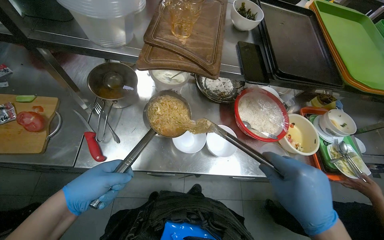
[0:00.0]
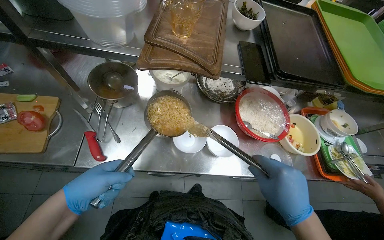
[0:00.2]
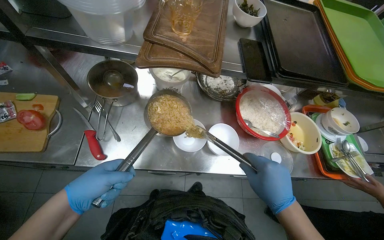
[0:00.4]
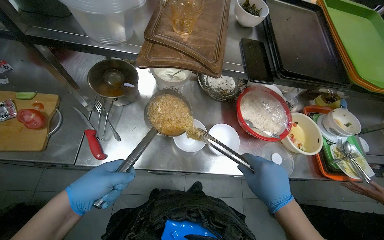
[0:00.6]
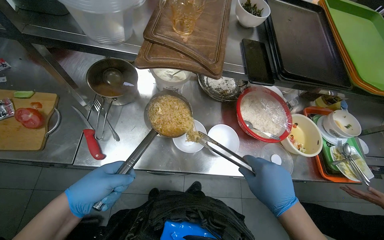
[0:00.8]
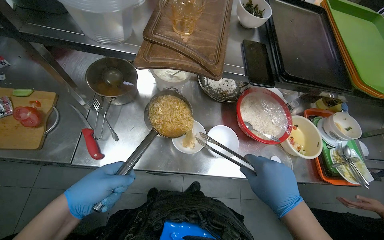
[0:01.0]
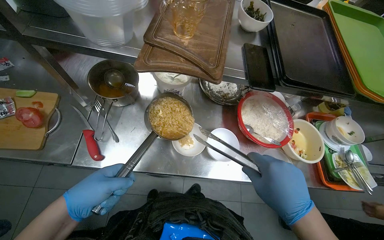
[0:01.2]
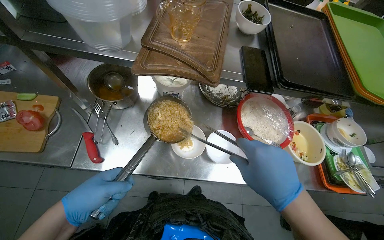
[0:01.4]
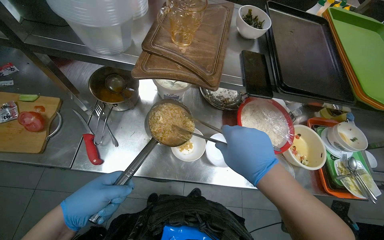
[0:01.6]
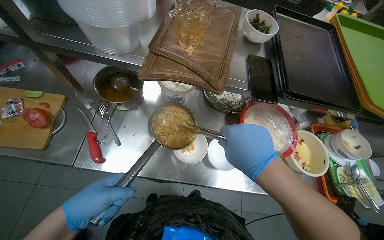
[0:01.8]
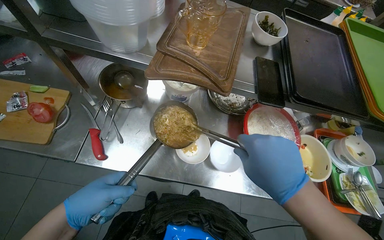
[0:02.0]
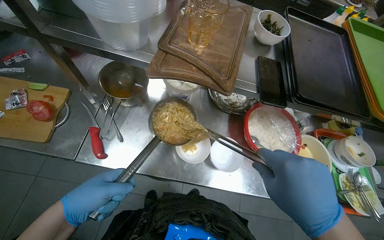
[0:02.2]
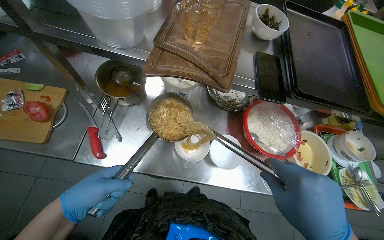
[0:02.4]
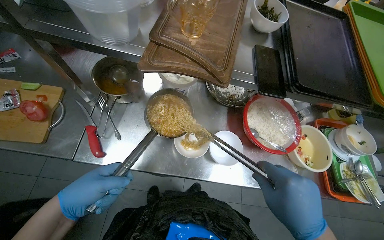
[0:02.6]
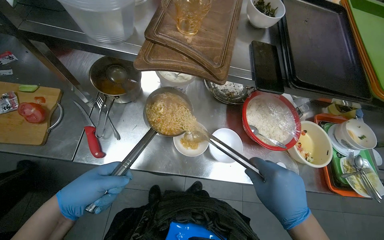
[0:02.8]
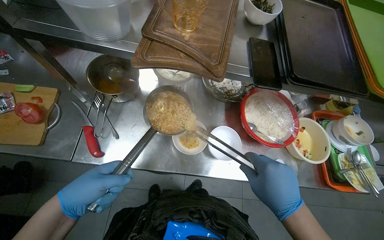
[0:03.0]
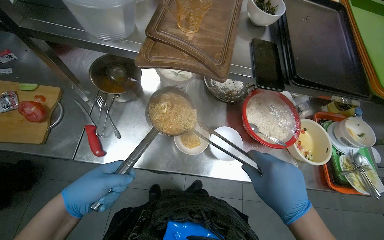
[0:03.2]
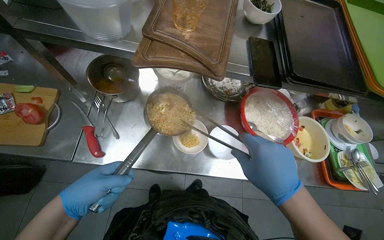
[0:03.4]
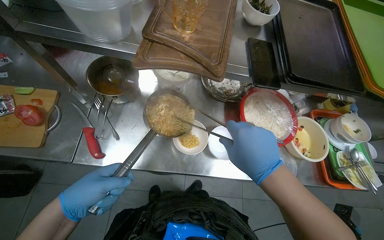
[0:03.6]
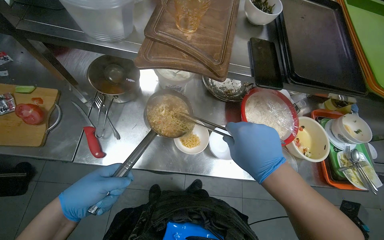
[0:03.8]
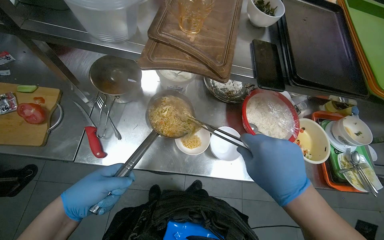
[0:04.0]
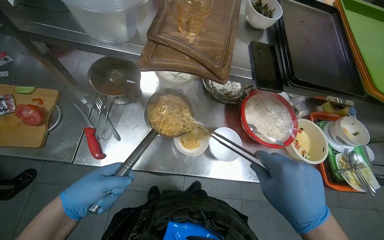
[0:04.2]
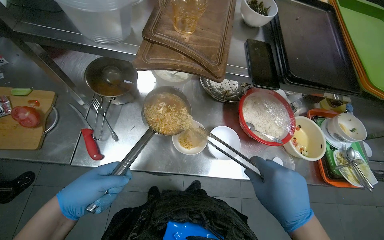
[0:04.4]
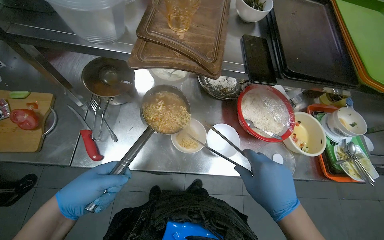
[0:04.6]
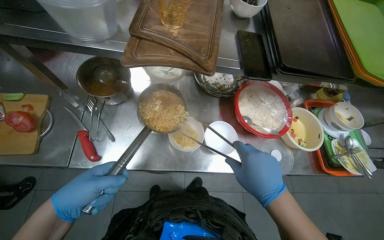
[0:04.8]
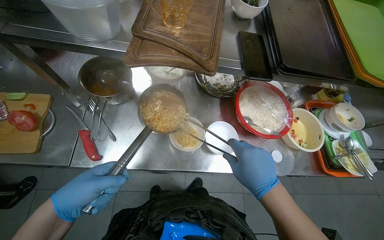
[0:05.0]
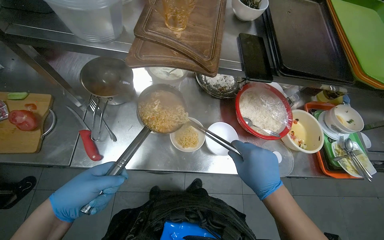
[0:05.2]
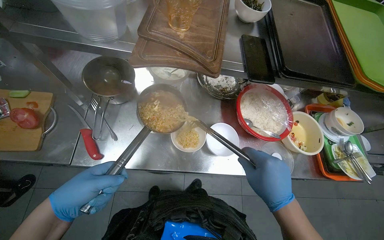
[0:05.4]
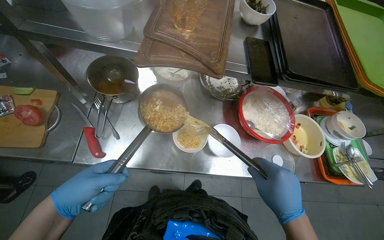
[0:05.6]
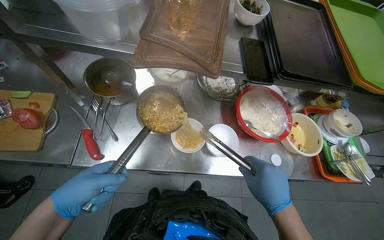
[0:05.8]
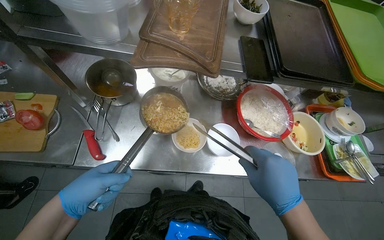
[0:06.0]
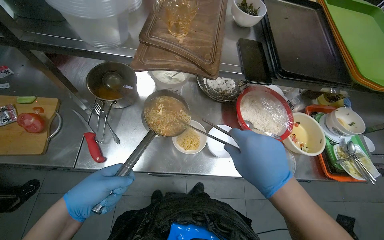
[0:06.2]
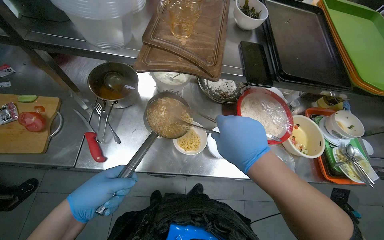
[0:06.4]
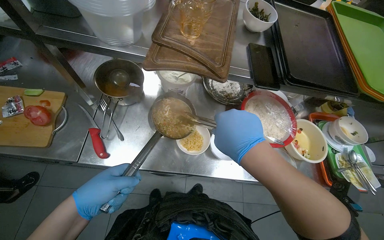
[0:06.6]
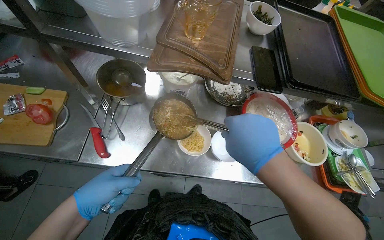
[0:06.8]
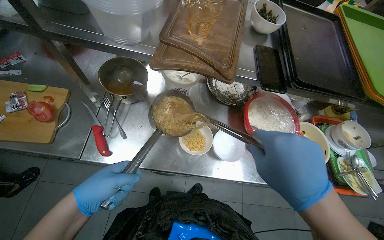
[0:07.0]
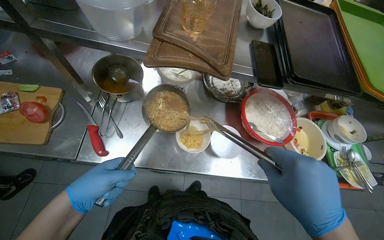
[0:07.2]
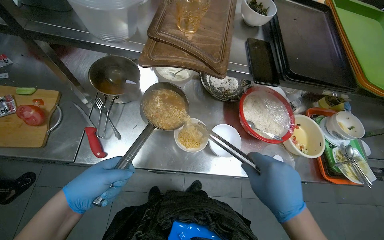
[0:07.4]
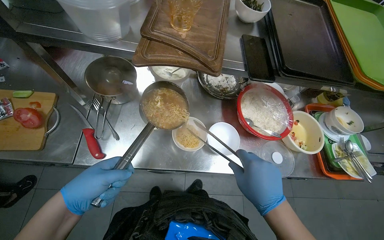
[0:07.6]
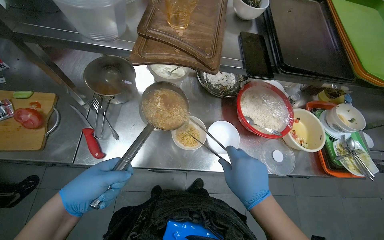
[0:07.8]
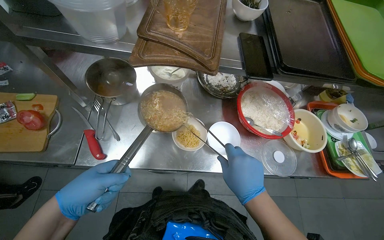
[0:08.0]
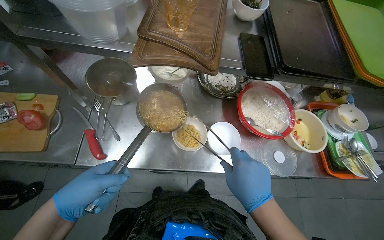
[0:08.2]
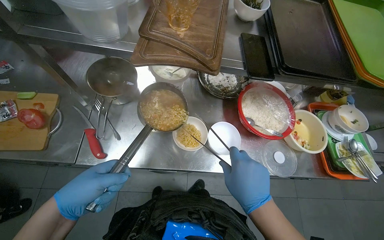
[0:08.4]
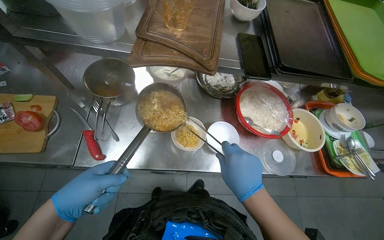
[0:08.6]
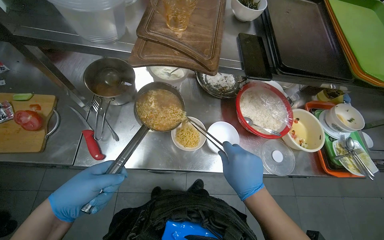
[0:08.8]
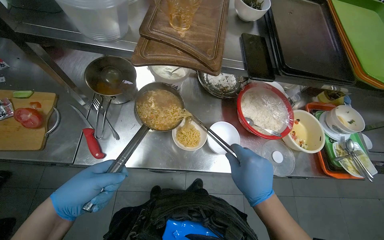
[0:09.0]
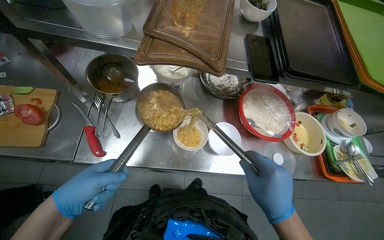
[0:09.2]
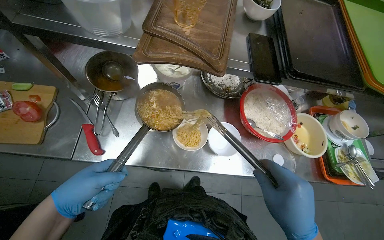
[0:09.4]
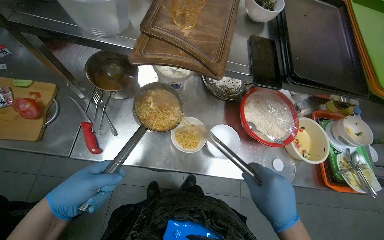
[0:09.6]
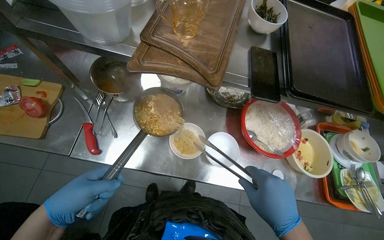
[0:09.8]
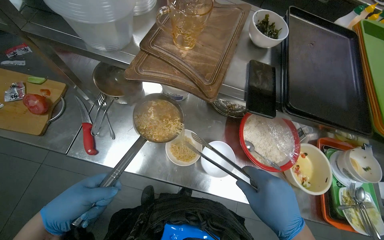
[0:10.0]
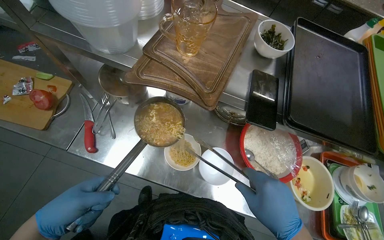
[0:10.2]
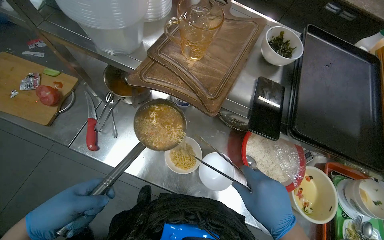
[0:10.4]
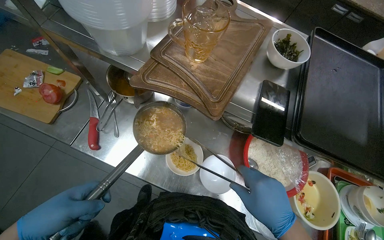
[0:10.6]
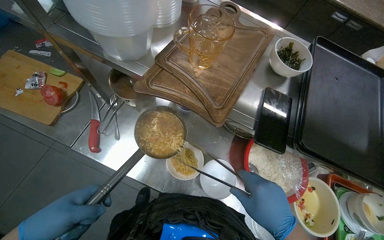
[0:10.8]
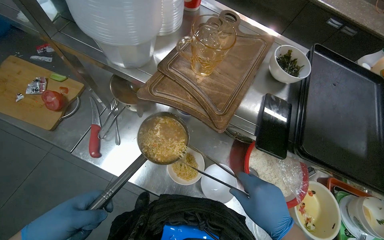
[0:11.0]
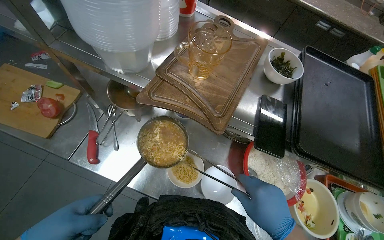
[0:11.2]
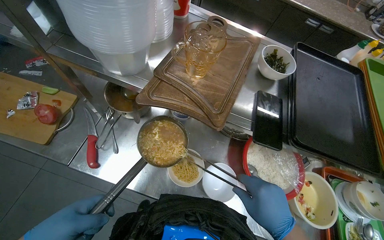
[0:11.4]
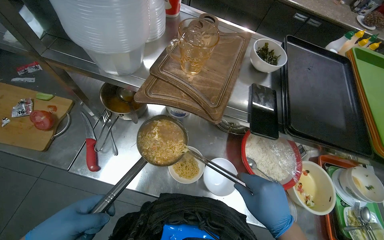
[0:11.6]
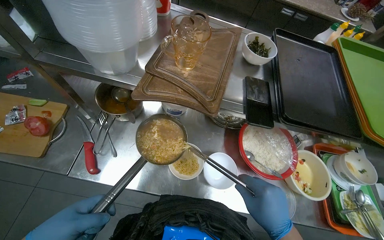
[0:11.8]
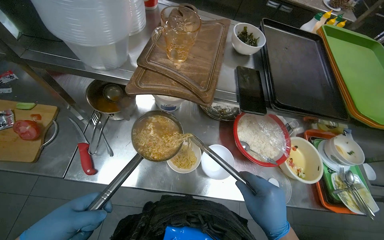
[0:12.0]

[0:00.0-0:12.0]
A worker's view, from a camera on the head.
Job: preparing food.
The whole recording: Serving instant noodles into bowls. The worker uses a ladle and tongs to serve cooked instant noodles into small white bowls.
0:00.0 to 0:01.6: The right hand heads up the picture, covering about 10 cm.
0:01.6 to 0:03.0: The right hand goes some 10 cm down the picture.
0:04.4 to 0:06.0: The hands work in one place, with small movements.
0:07.6 to 0:09.0: The hands are busy where they are.

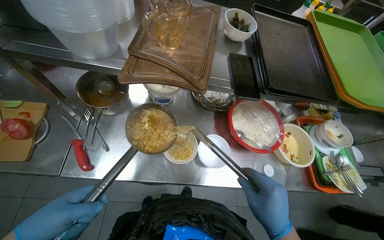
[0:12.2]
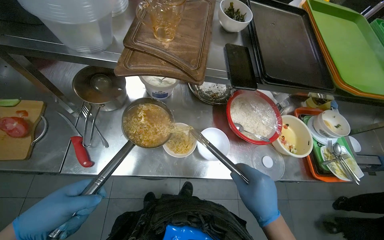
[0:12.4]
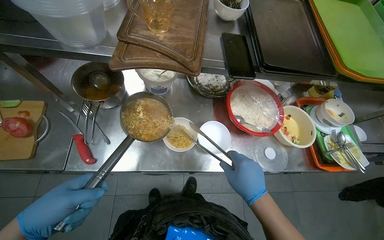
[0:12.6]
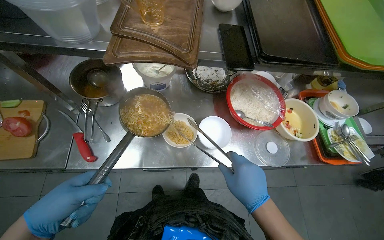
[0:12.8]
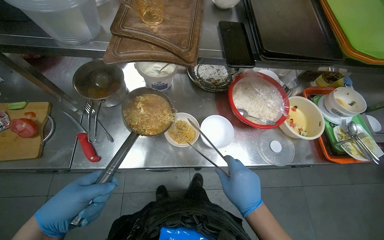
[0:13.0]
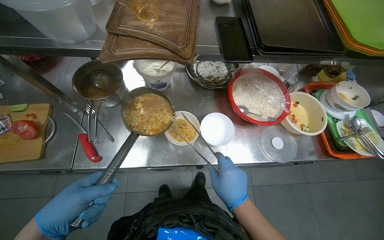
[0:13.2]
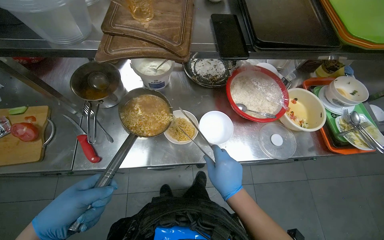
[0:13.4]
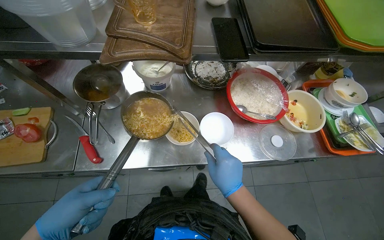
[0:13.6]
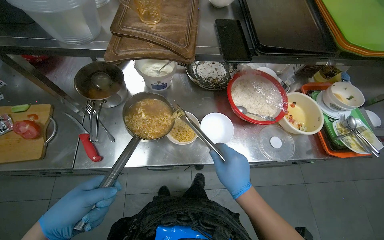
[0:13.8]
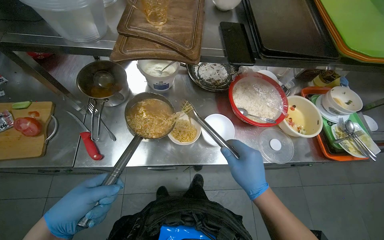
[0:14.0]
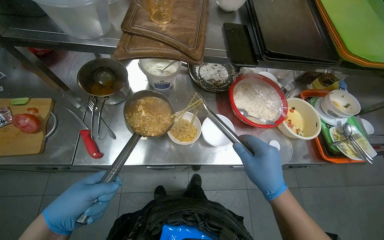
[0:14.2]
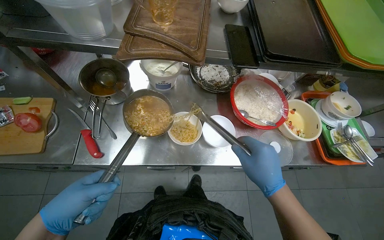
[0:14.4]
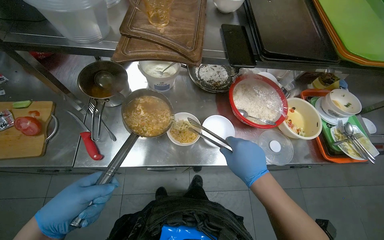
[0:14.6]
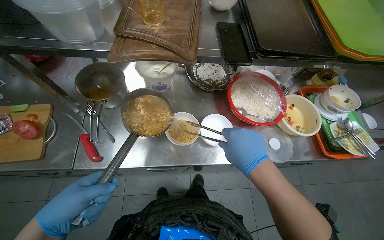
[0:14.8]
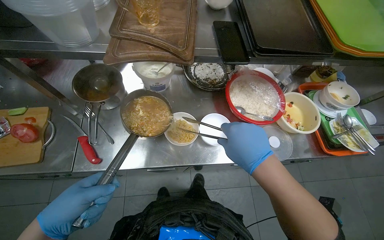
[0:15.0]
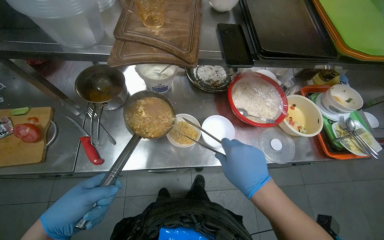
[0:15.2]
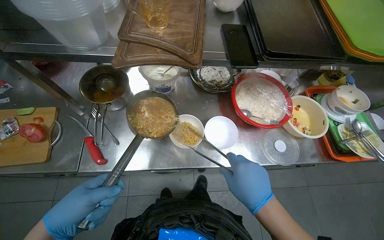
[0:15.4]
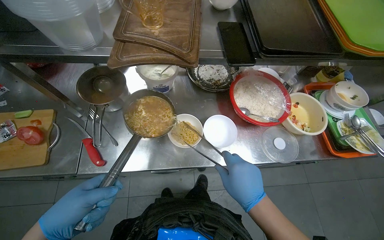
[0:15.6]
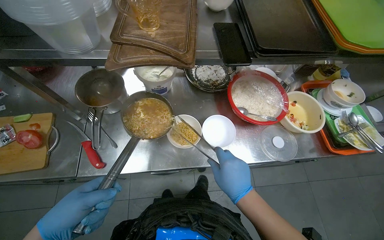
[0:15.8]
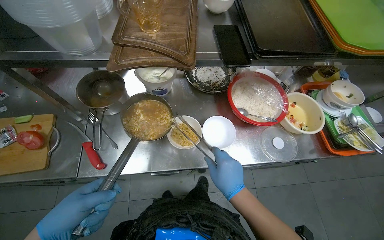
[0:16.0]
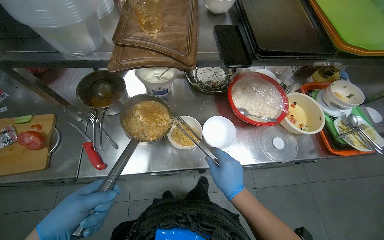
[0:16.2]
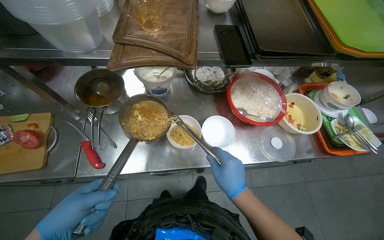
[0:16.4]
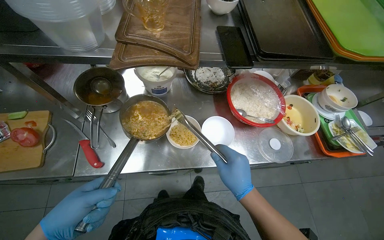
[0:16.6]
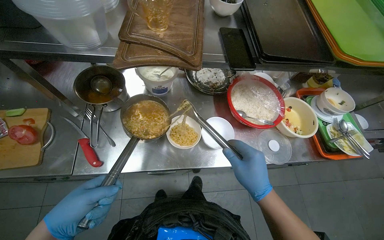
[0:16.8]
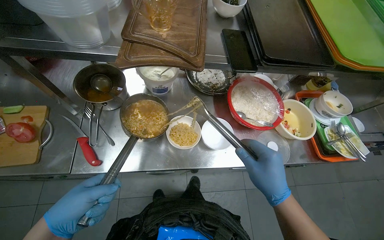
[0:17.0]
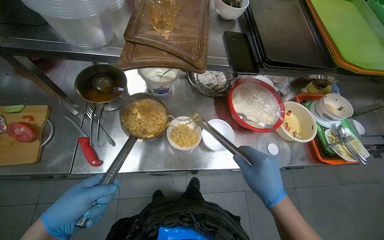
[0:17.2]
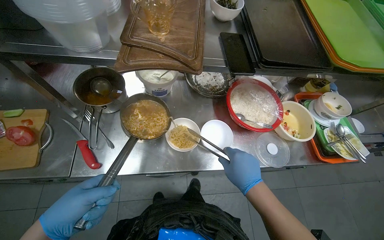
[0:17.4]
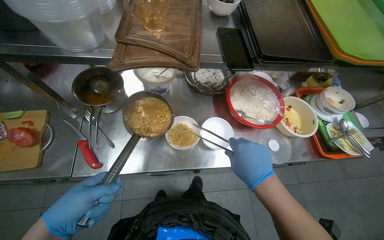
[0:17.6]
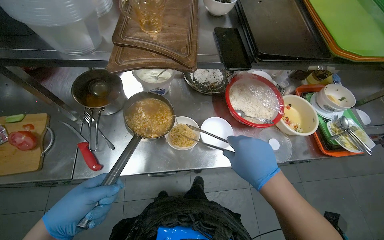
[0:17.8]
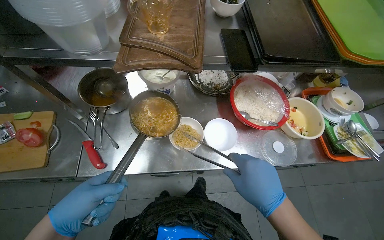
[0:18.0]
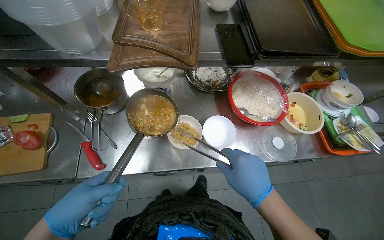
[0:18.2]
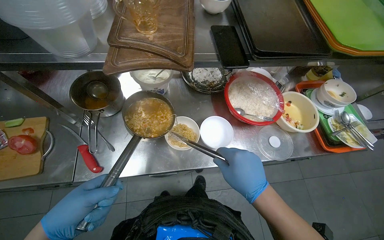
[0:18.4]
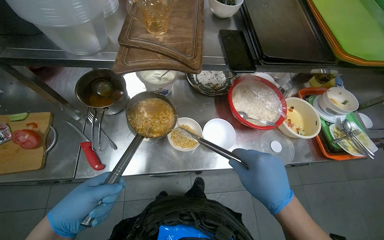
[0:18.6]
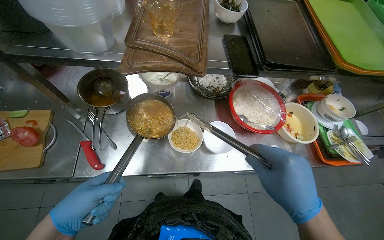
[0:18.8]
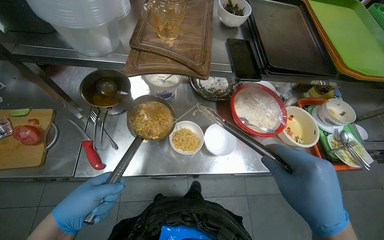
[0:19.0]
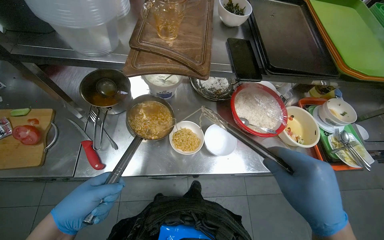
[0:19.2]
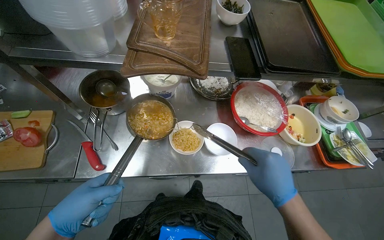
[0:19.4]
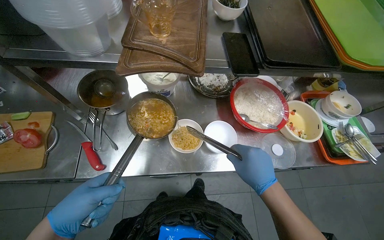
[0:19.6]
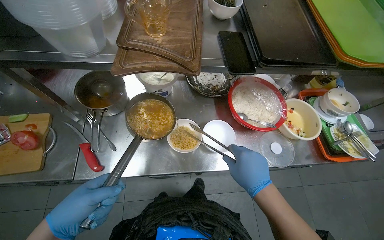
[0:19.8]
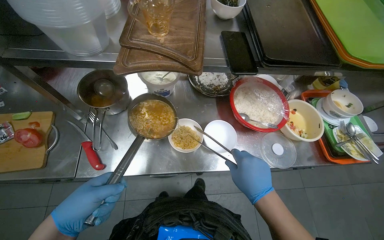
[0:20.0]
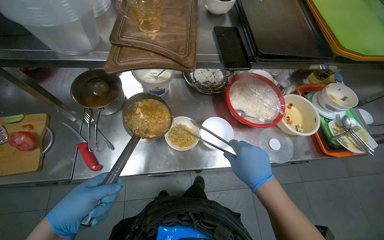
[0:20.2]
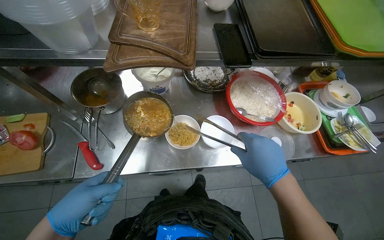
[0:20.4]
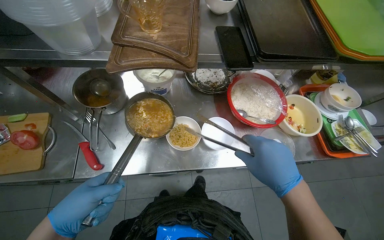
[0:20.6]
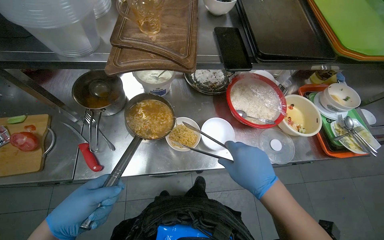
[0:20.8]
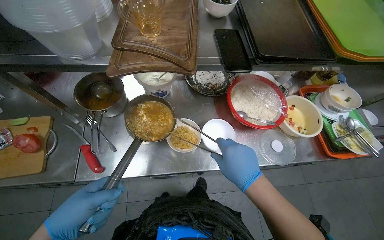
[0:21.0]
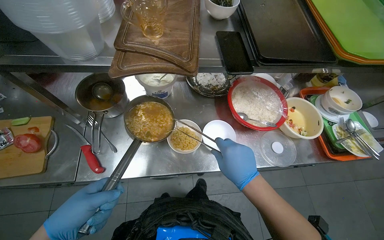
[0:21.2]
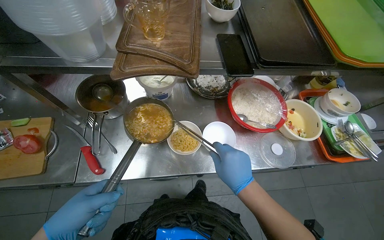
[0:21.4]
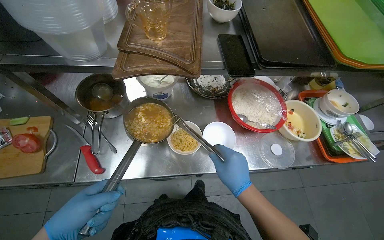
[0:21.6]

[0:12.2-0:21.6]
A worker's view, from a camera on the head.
Job: preparing food.
The whole recording: Serving instant noodles into bowls. The worker uses a ladle and tongs to serve cooked instant noodles into small white bowls.
0:13.8 to 0:18.4: The hands make small movements and keep their place.
0:18.4 to 0:20.0: The right hand reaches roughly 10 cm nearer to the camera, then returns.
0:20.0 to 0:21.6: The hands are busy where they are.
